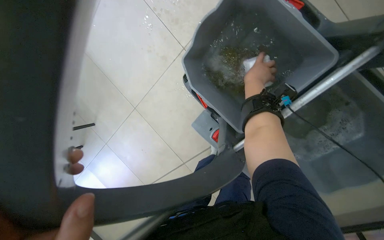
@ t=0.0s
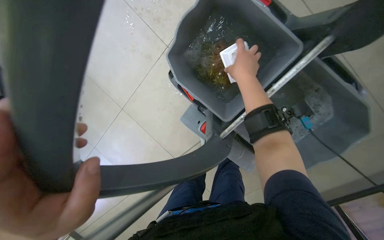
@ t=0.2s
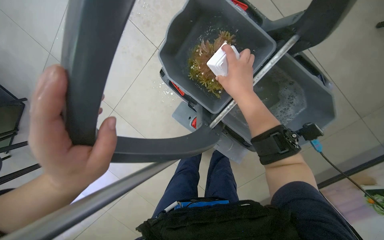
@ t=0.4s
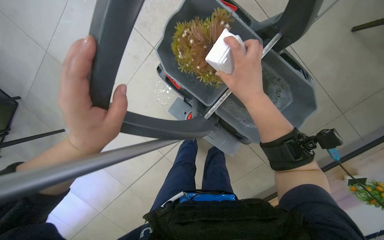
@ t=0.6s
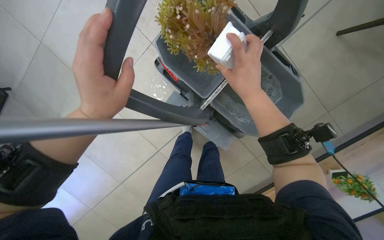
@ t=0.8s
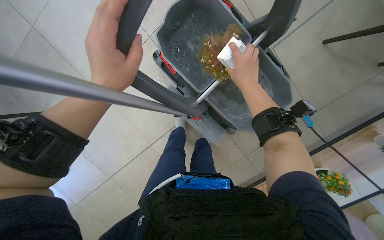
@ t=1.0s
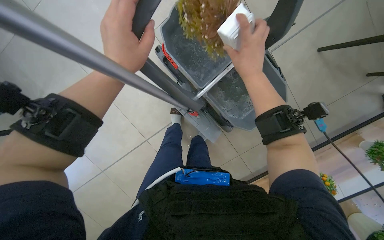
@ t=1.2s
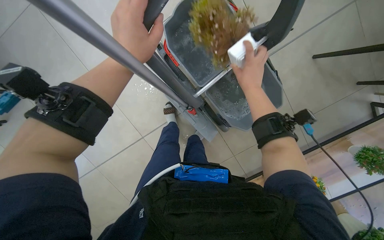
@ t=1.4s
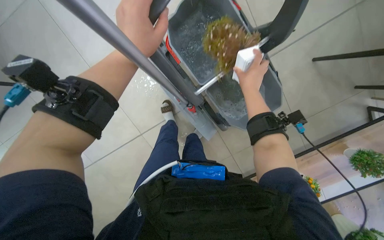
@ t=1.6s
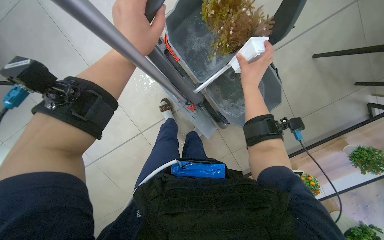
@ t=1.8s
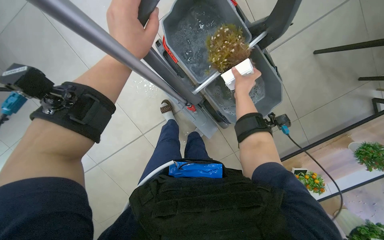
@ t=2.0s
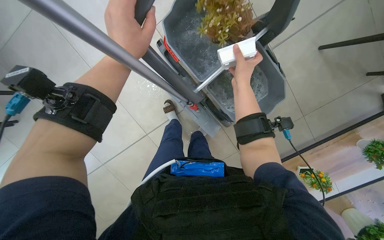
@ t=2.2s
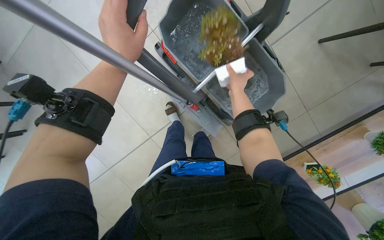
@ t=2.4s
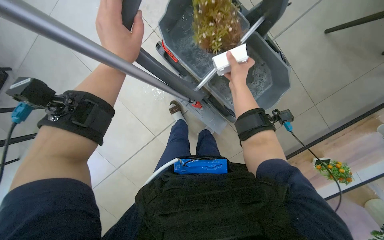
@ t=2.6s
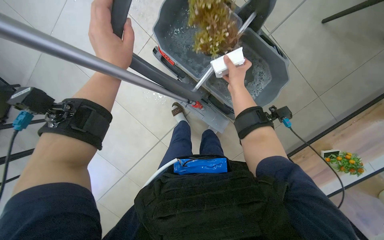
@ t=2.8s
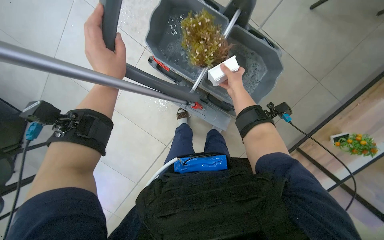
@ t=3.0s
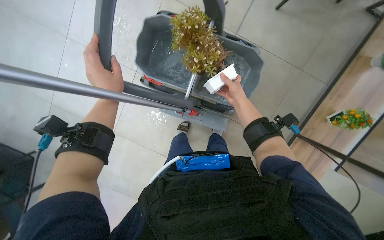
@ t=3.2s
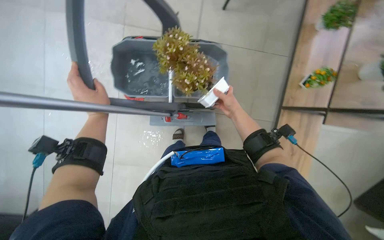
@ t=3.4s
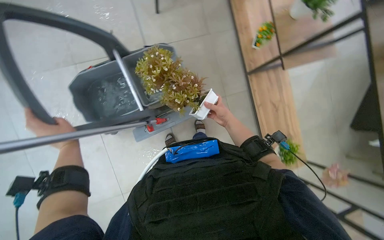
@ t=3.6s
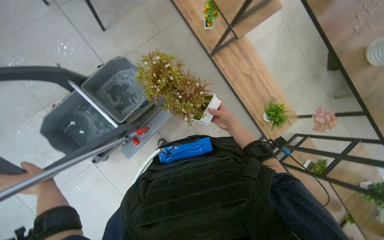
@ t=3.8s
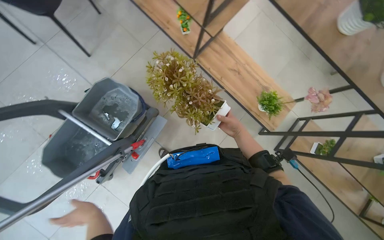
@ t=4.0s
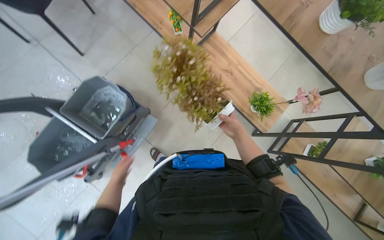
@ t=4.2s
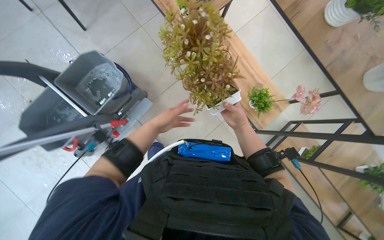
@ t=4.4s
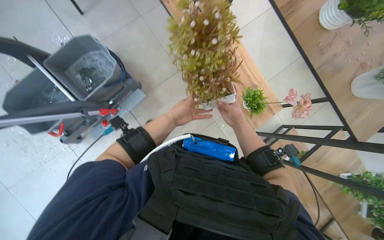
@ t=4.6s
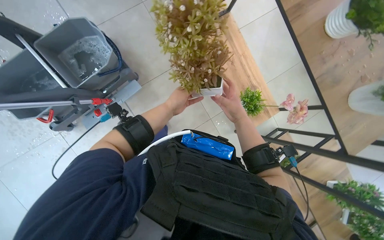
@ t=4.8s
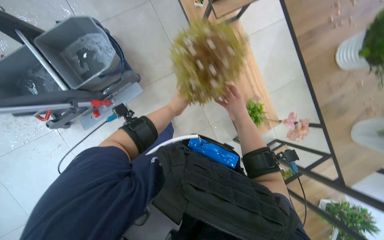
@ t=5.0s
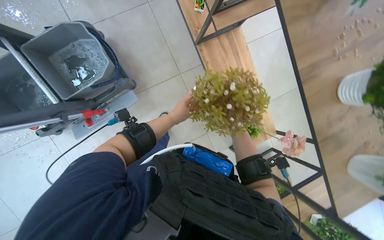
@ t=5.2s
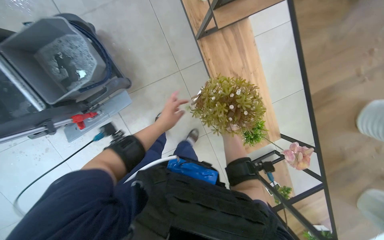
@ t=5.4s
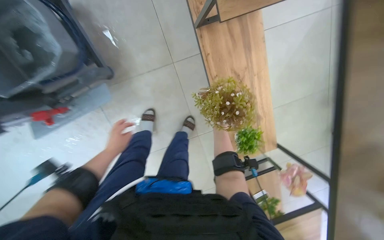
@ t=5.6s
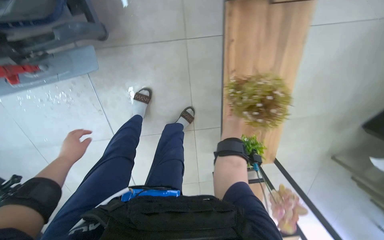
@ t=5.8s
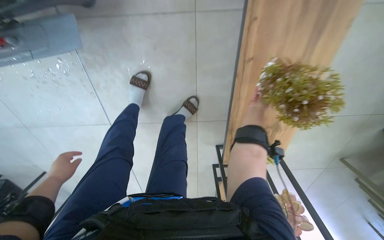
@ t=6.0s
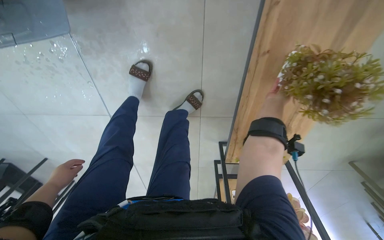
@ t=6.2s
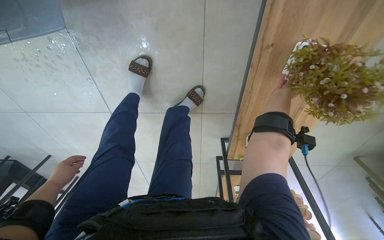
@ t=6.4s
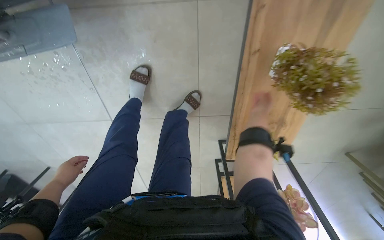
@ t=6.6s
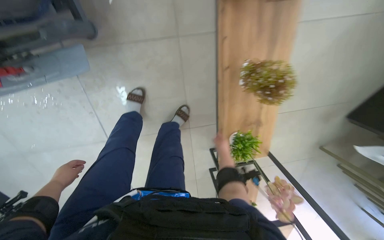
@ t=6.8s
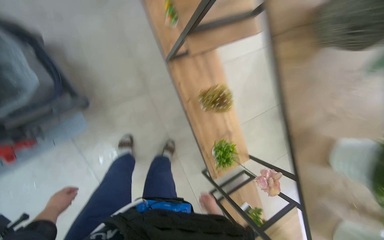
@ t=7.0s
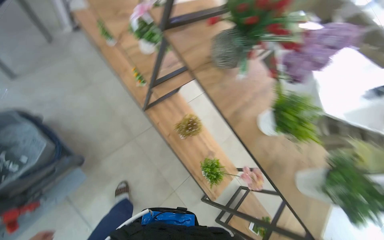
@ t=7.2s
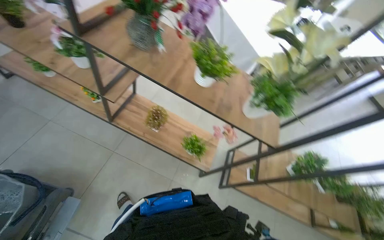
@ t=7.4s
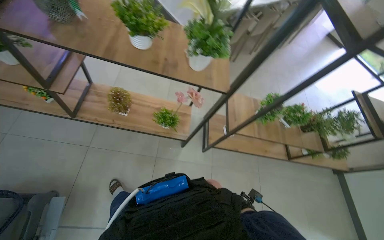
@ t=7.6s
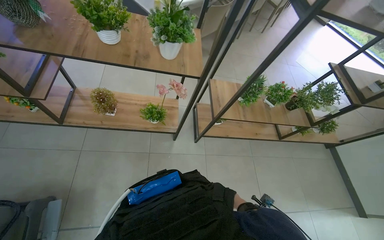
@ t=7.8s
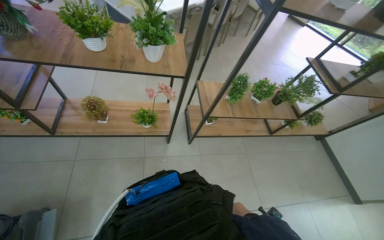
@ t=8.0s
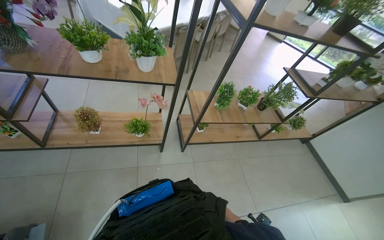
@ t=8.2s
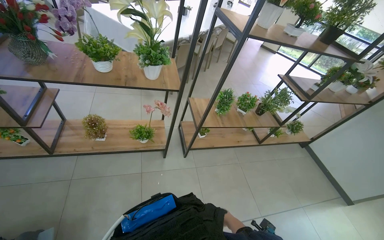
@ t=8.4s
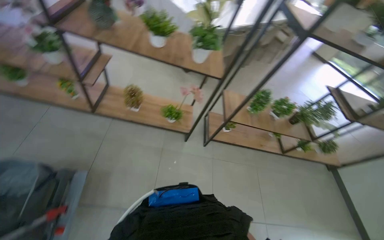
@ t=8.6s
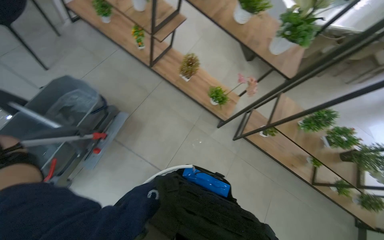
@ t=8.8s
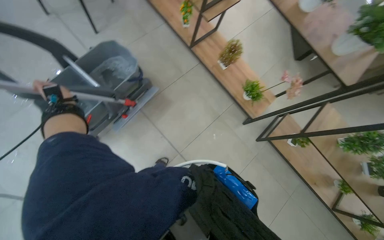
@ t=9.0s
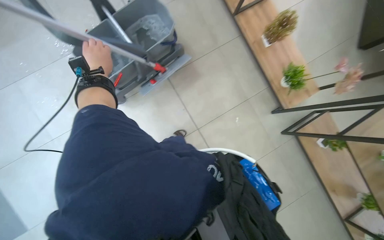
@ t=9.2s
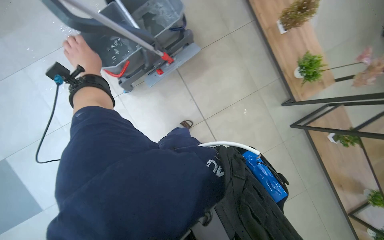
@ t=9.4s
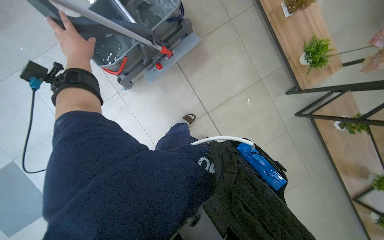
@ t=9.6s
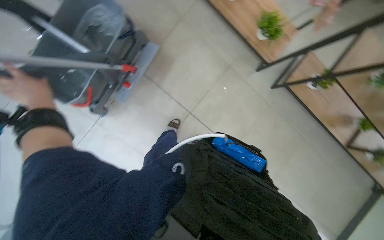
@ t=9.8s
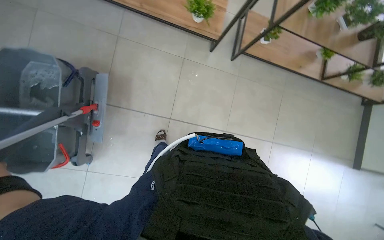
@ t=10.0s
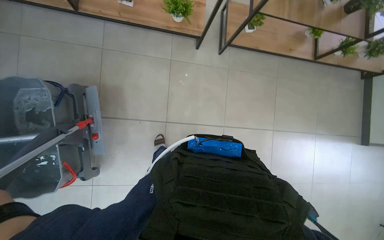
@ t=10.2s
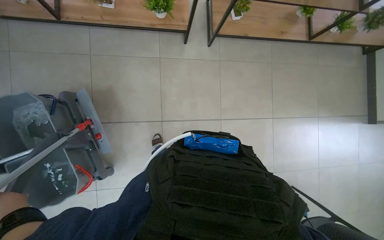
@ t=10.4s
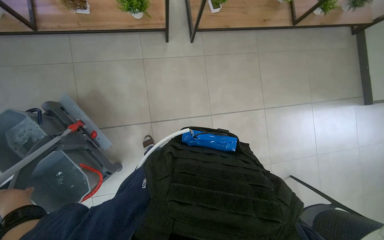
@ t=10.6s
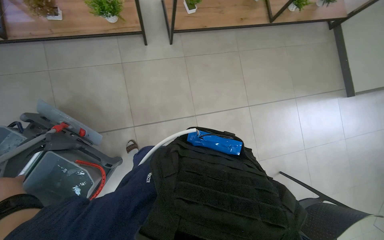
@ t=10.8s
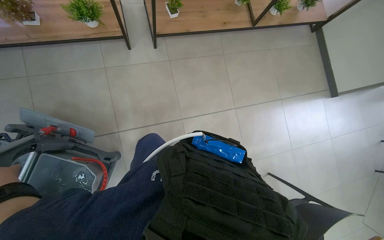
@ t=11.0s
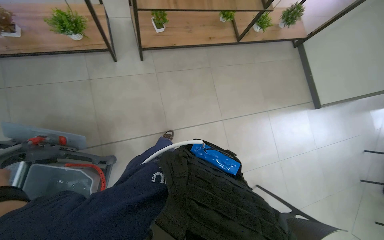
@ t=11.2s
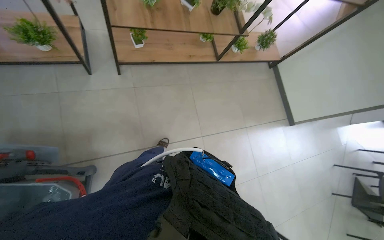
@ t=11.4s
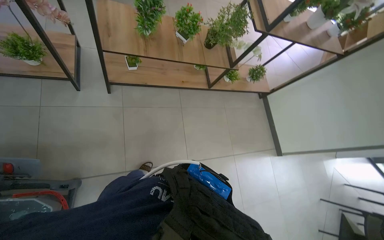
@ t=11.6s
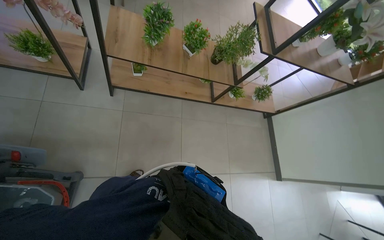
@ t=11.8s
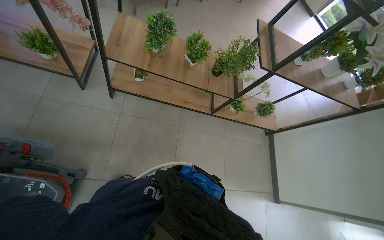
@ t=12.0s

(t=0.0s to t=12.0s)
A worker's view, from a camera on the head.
Job: wiping surfaces.
The whole recording: Washing potted plants. The worker picks up decorative plants and flowers from a shelf, washes them in a cleaning cart, and places them back on the shelf.
t=0.0s - t=1.6s: The view pans to the right by some 20 degrees.
t=1.6s - t=3.0s: The right hand goes approximately 10 cm farther from the camera.
t=3.0s - t=4.4s: The scene rotates counterclockwise by some 40 degrees.
t=4.4s - t=6.0s: The camera is carried about 60 cm. The view tilts some 20 degrees downward. Everything in view rotates some 35 degrees clockwise.
t=6.0s - t=7.6s: The camera travels about 90 cm. The wearer's head swings approximately 85 degrees to the right. The camera pitches upward, by approximately 35 degrees.
t=7.6s - t=9.0s: The head turns to the left by about 40 degrees.
t=9.0s - t=10.4s: The view tips downward by roughly 20 degrees. Everything in view rotates approximately 50 degrees counterclockwise.
t=10.4s - t=12.0s: The camera is carried some 60 cm. The view tilts about 20 degrees upward.

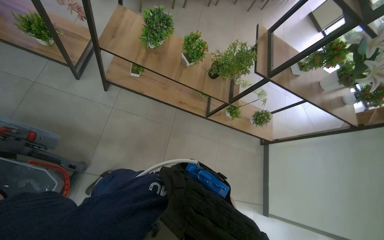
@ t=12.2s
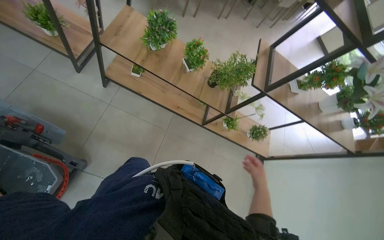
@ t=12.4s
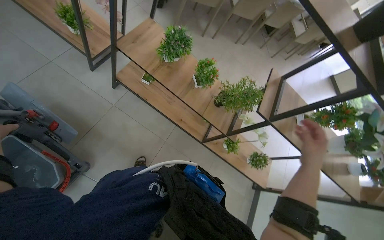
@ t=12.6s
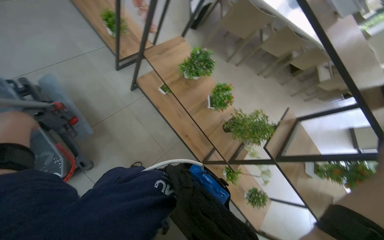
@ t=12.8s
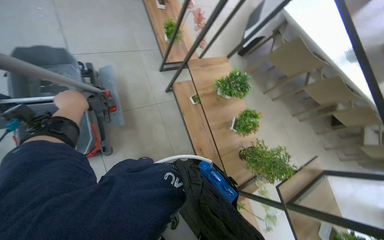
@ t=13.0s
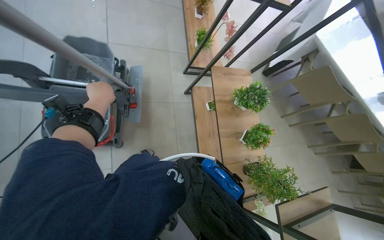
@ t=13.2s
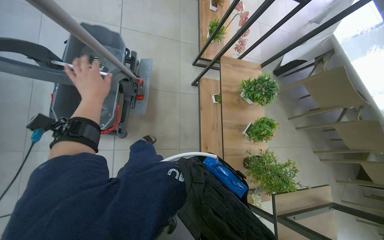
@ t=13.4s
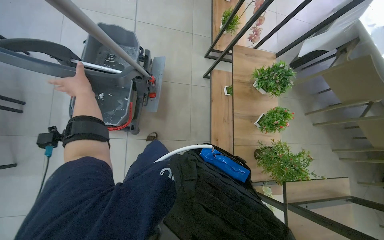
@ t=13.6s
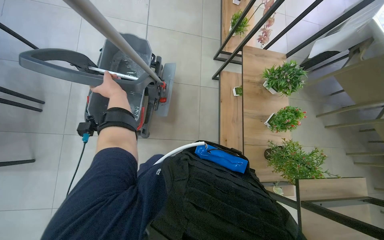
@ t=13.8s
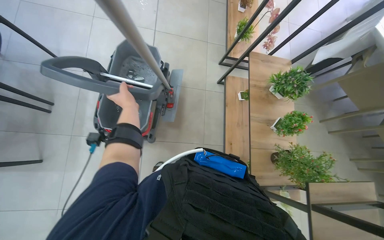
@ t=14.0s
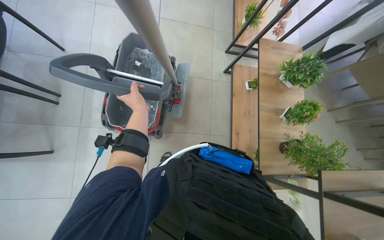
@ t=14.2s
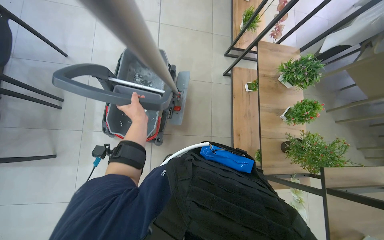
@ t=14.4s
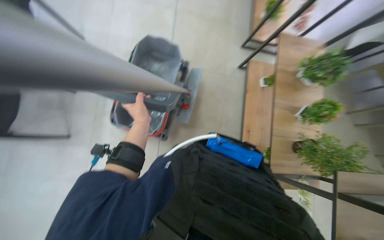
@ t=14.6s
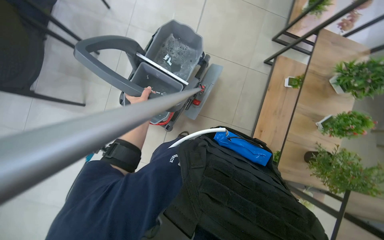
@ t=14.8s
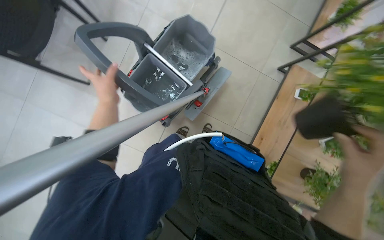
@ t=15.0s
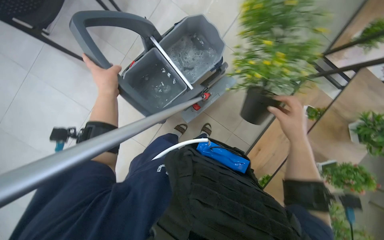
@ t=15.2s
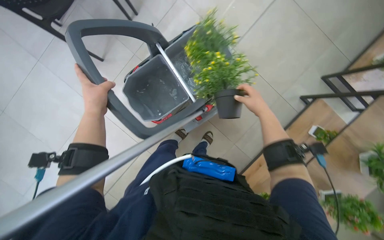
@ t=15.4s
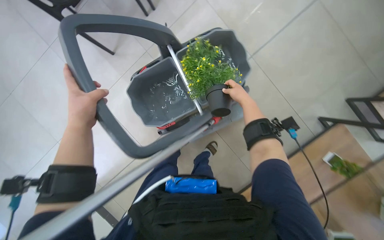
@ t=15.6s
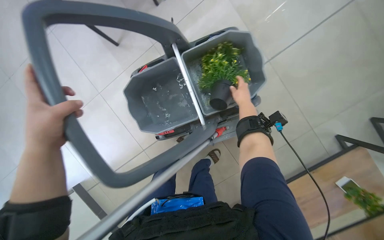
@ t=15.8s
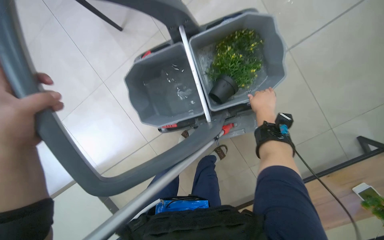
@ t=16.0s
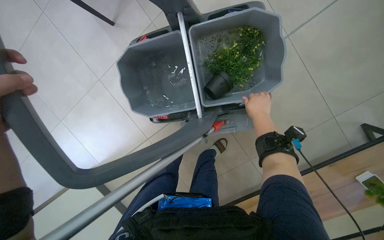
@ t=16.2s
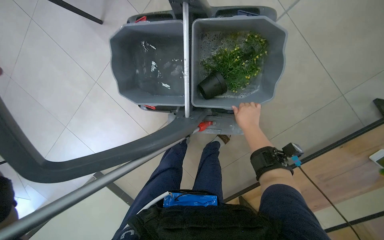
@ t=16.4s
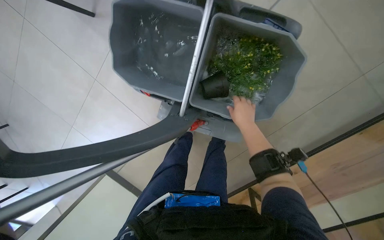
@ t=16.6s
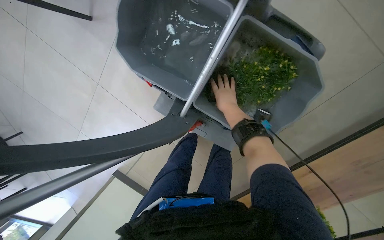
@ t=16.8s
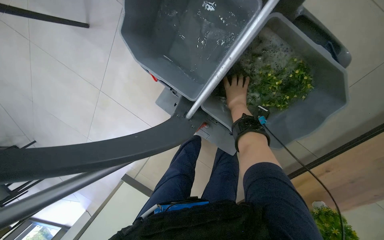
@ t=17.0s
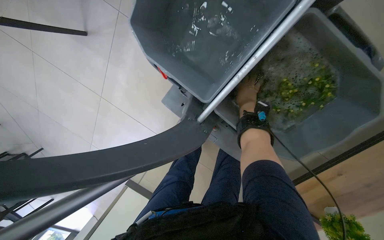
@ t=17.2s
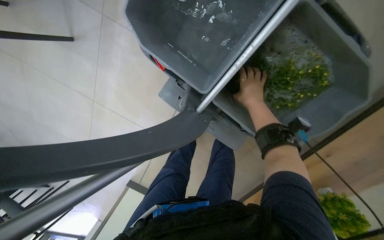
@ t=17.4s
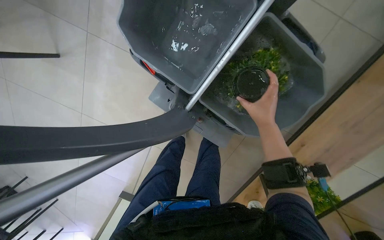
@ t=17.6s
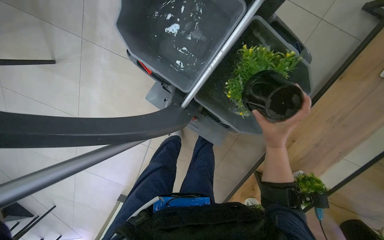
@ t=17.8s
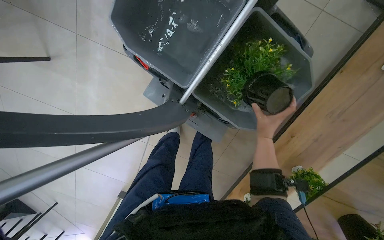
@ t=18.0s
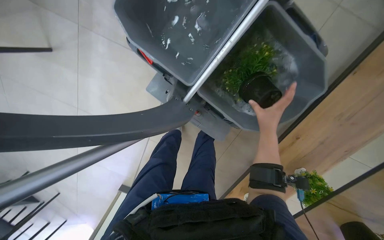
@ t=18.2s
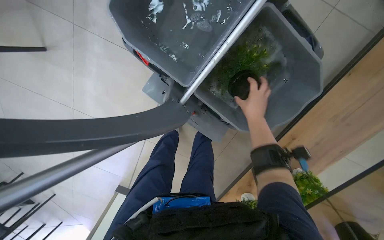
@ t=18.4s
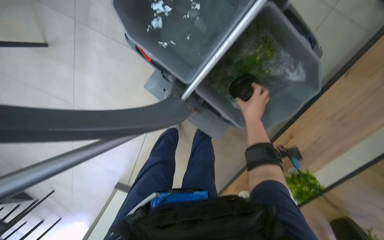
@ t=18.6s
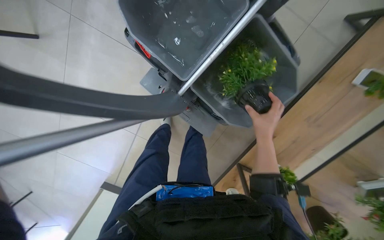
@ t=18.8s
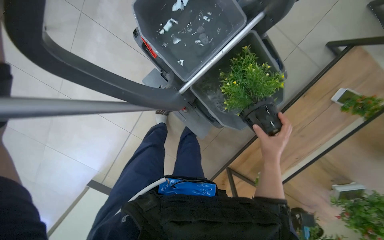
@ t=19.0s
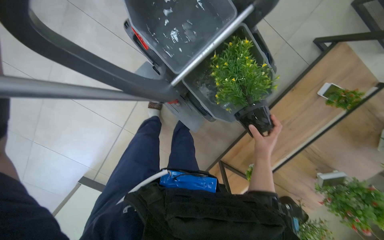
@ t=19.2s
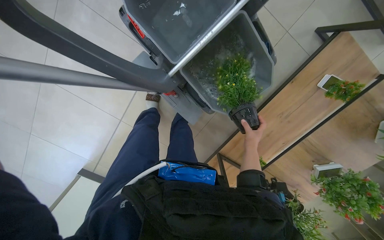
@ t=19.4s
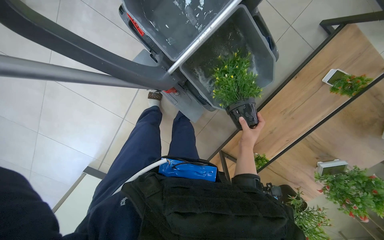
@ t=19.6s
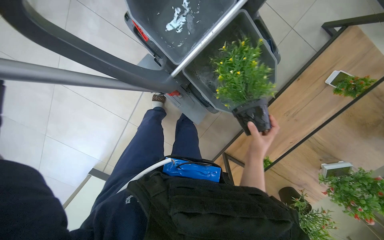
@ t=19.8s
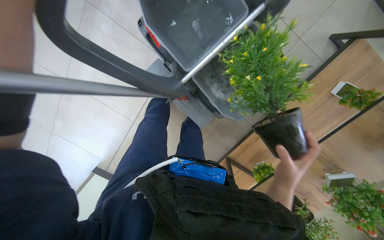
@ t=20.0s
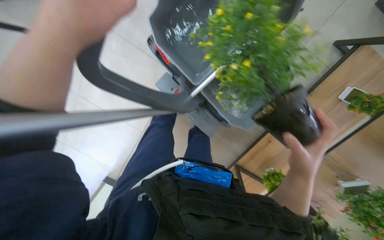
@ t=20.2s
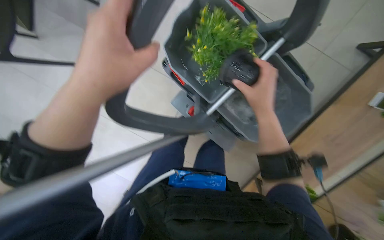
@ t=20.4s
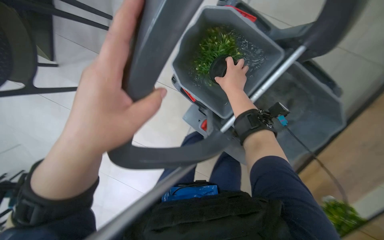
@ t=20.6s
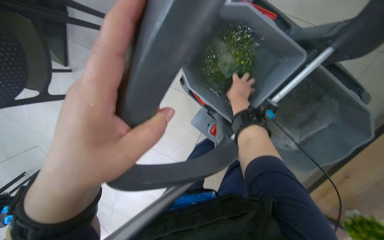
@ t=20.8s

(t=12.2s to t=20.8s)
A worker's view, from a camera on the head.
Job: wiping surfaces.
The whole recording: Washing potted plants. The worker picks up decorative plants and flowers from a shelf, washes them in a cleaning cart, and places them back on the shelf.
t=12.2s - t=13.6s: The wearer's head swings roughly 75 degrees to the left. The view tilts some 25 degrees upward.
t=13.6s - t=15.0s: The head turns to the left by approximately 25 degrees.
t=15.0s - t=16.6s: The camera travels roughly 50 cm. The view tips downward by approximately 15 degrees. Everything in view rotates approximately 55 degrees clockwise.
t=16.6s - t=18.0s: The right hand goes farther from the camera and returns, about 15 cm each way.
t=18.0s - t=19.4s: The right hand moves nearer and farther over approximately 15 cm, changing direction 2 times.
t=19.4s - t=20.8s: The view swings some 20 degrees to the left. The right hand heads up the picture, covering approximately 40 cm.
